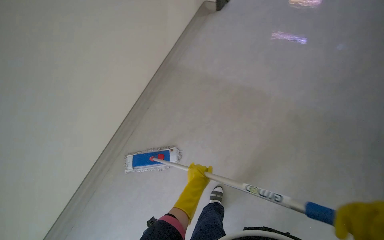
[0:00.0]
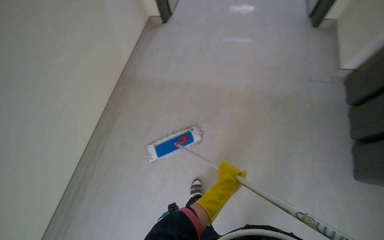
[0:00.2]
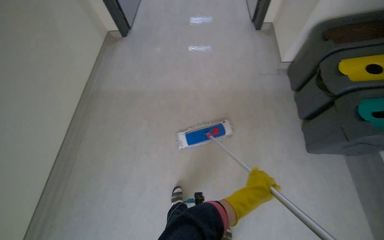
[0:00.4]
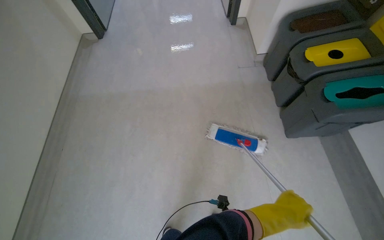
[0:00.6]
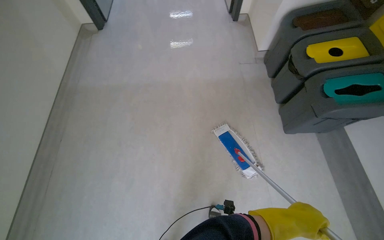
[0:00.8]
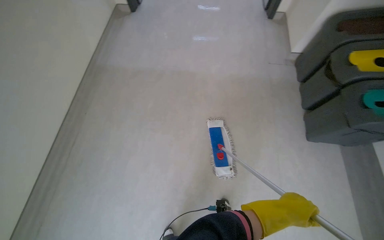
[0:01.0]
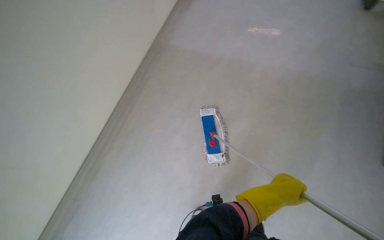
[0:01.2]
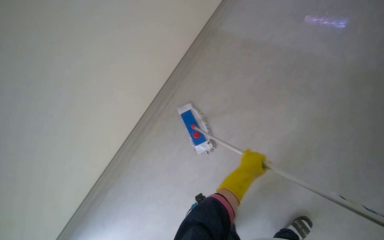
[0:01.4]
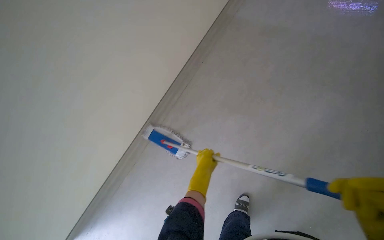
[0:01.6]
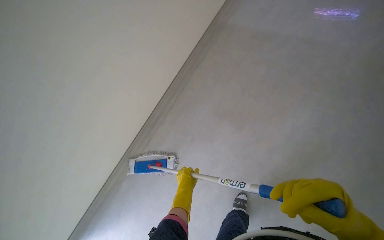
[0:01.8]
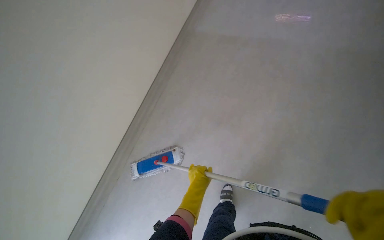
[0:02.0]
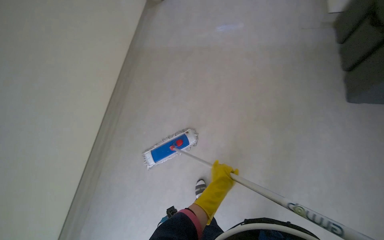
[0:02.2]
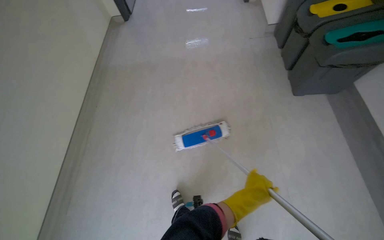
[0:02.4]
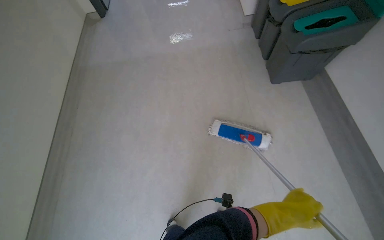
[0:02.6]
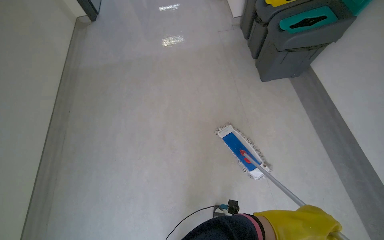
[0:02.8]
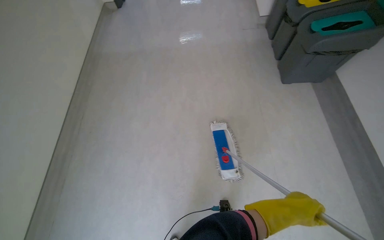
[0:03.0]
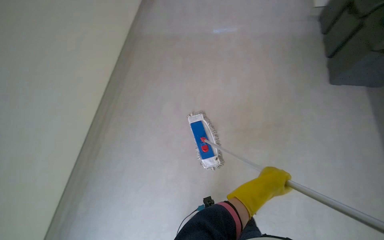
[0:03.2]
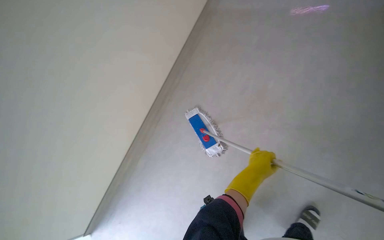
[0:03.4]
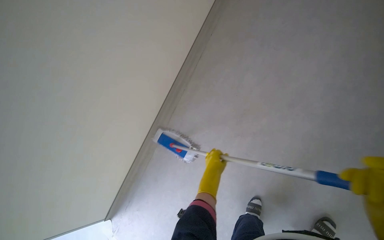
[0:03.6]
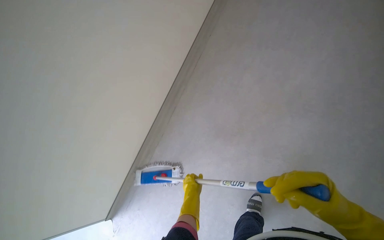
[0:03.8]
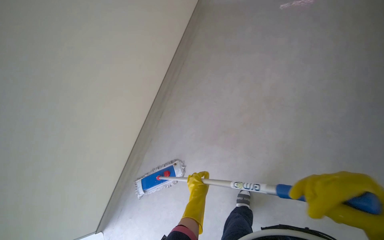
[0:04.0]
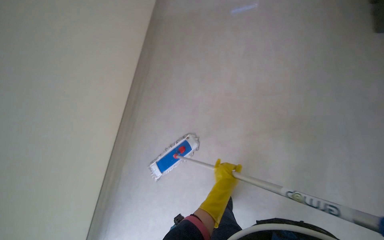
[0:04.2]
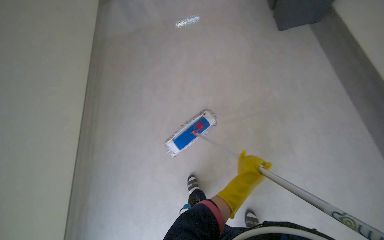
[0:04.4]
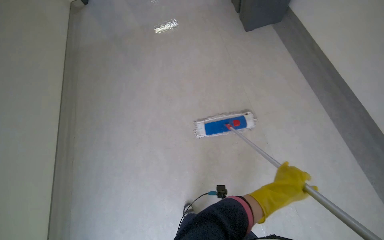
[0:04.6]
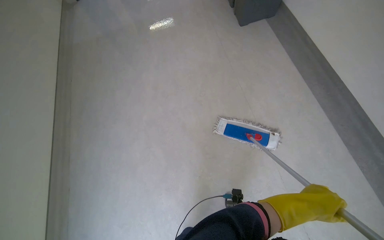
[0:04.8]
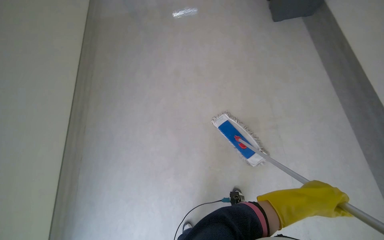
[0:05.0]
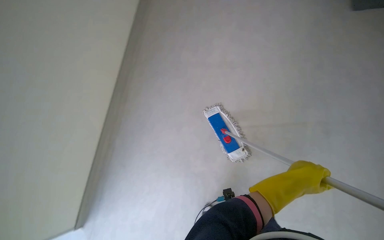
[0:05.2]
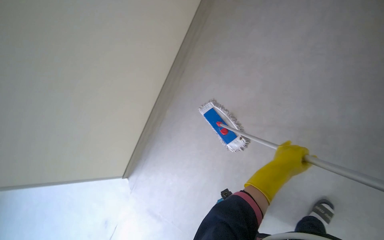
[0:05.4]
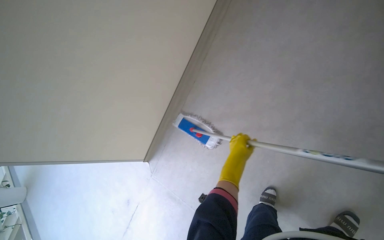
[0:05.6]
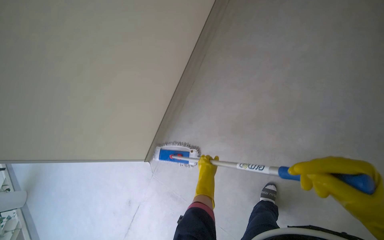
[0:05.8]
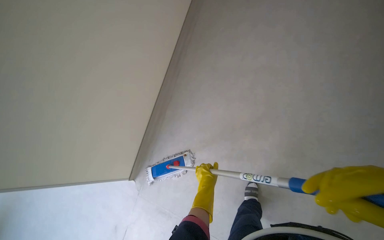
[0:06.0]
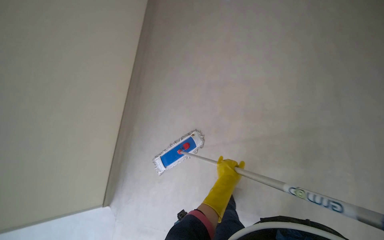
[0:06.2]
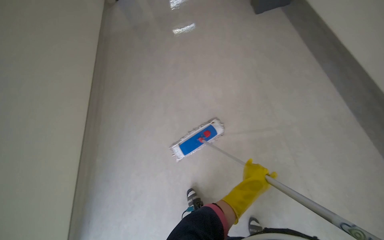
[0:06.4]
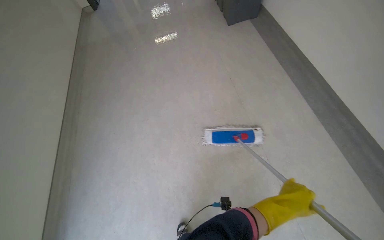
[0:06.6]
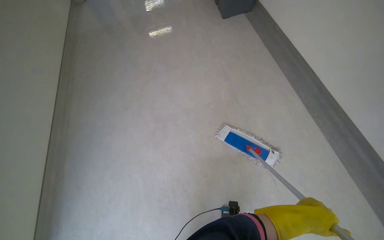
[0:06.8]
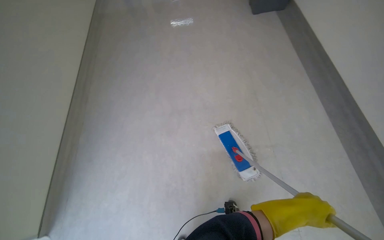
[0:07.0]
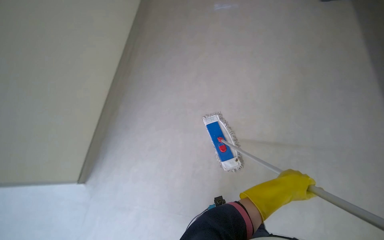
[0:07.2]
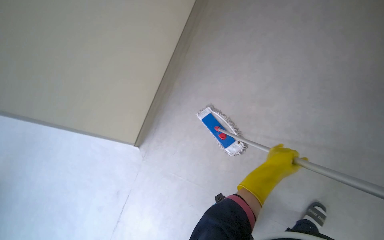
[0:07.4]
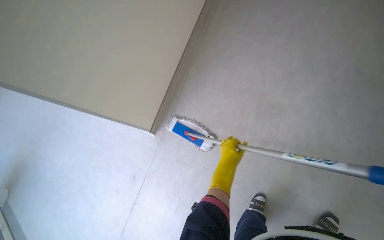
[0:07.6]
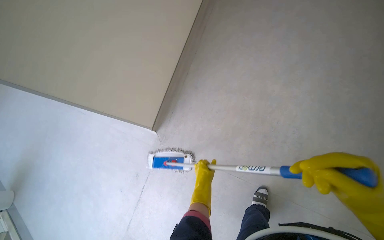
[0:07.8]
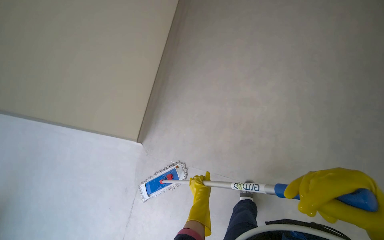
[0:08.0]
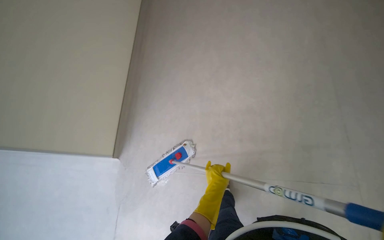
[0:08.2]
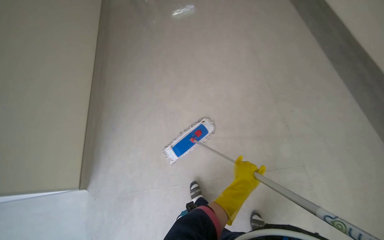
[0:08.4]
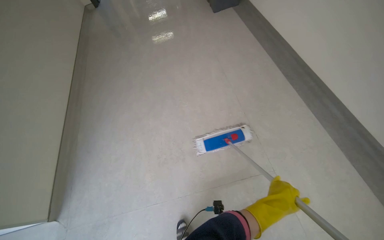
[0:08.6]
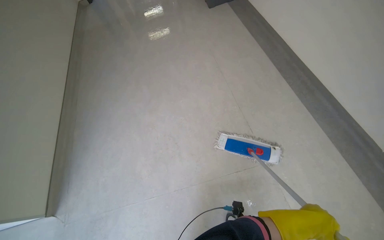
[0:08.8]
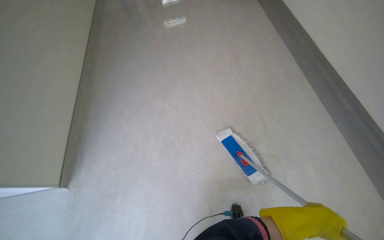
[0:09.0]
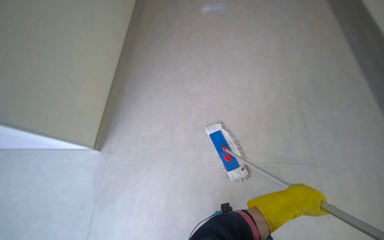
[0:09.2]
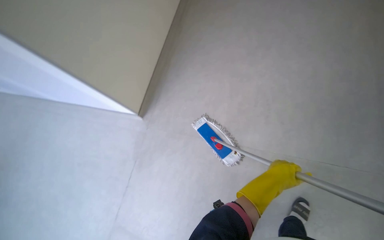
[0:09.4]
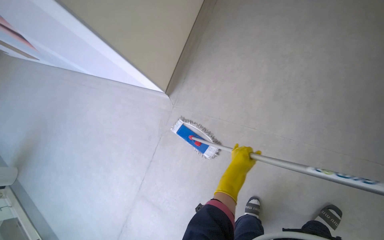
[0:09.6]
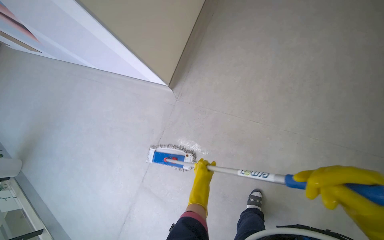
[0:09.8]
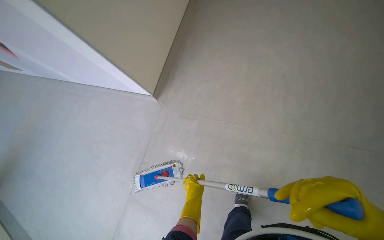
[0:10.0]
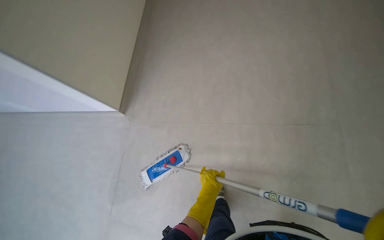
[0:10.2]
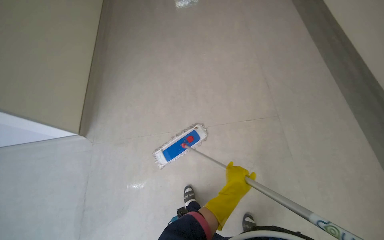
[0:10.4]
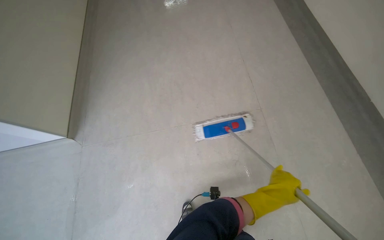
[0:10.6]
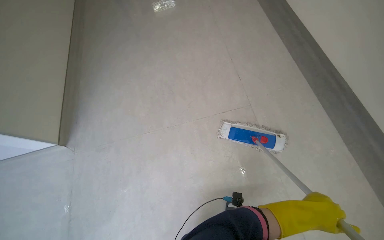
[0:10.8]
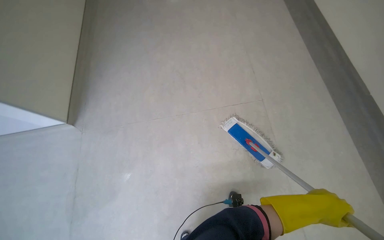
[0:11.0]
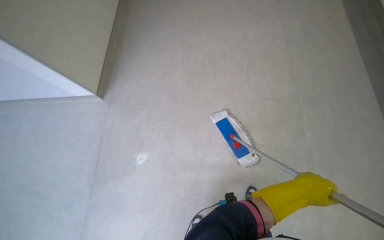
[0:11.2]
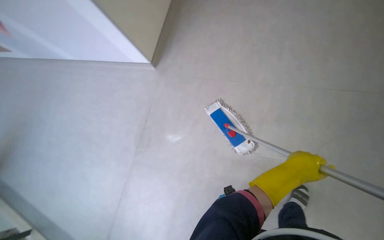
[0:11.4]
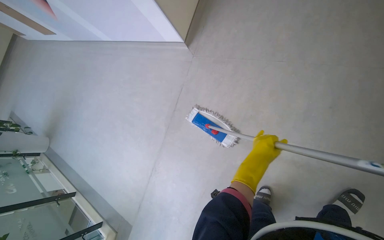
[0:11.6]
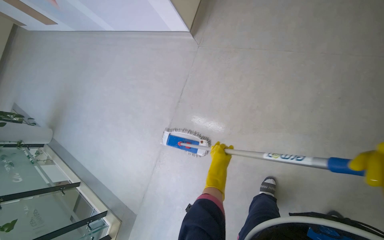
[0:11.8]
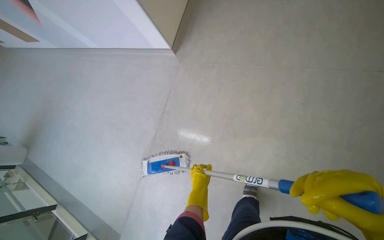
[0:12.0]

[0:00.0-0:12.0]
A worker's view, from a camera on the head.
Job: mopping floor.
The whole recording: Mopping hallway floor. The worker mops the hallway floor using a flat mop and a bucket.
0:01.6 to 0:03.0: The left hand shifts about 10 cm nearer to the camera.
0:03.0 to 0:04.4: The view tips downward by some 20 degrees. Everything in view rotates approximately 40 degrees counterclockwise.
0:06.0 to 0:07.6: The head rotates approximately 25 degrees to the left. The view tilts about 25 degrees downward. The left hand travels to the right and back again, approximately 15 cm each way.

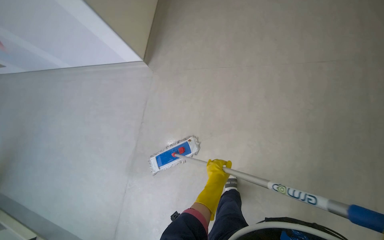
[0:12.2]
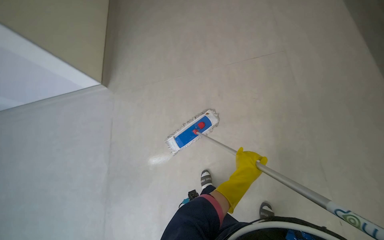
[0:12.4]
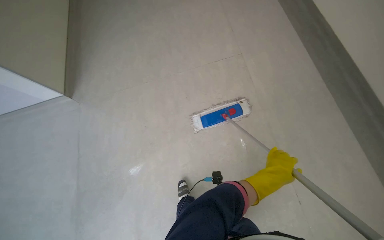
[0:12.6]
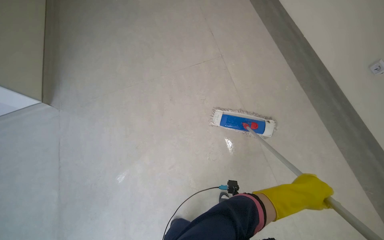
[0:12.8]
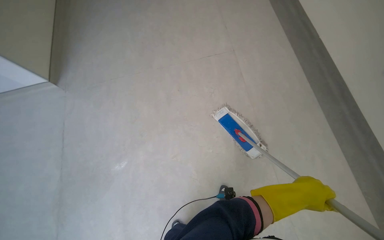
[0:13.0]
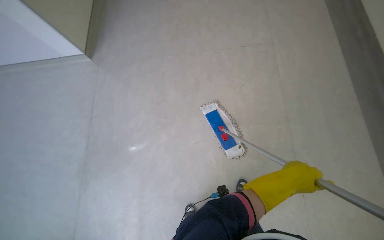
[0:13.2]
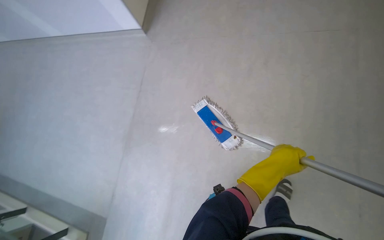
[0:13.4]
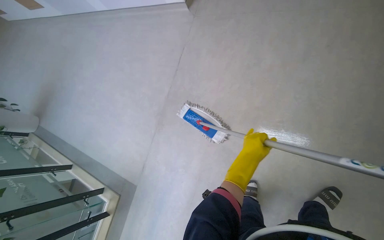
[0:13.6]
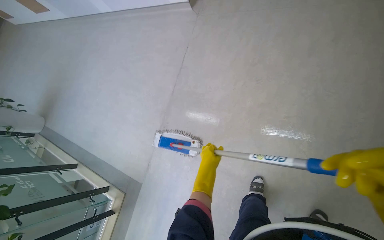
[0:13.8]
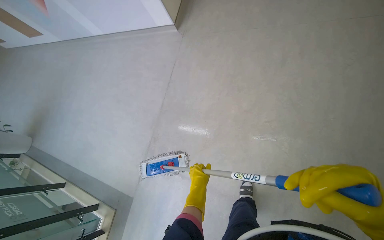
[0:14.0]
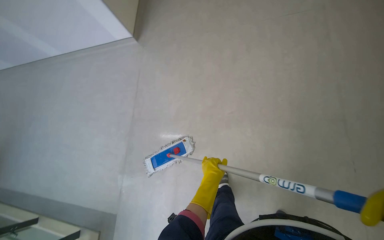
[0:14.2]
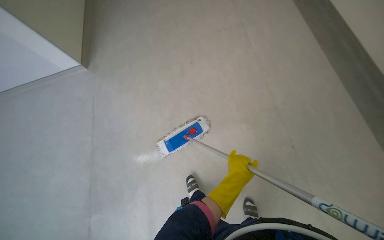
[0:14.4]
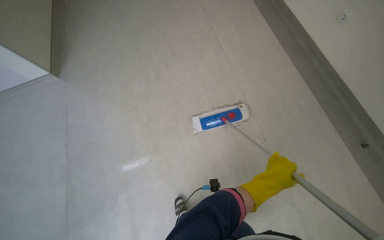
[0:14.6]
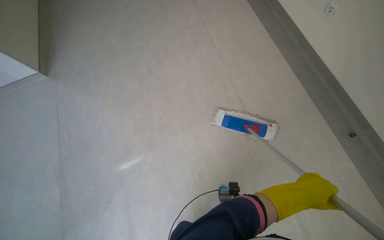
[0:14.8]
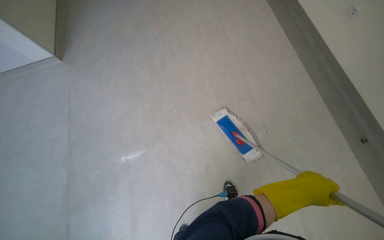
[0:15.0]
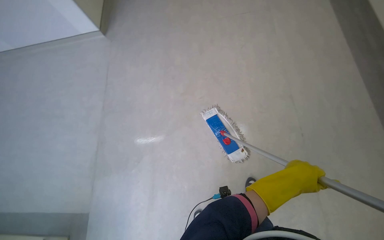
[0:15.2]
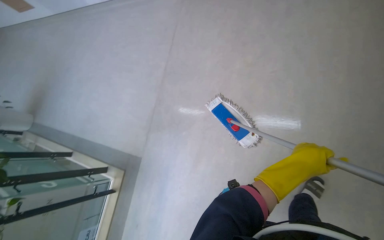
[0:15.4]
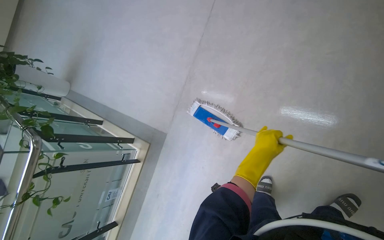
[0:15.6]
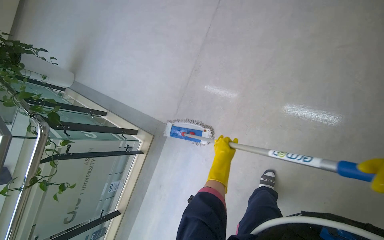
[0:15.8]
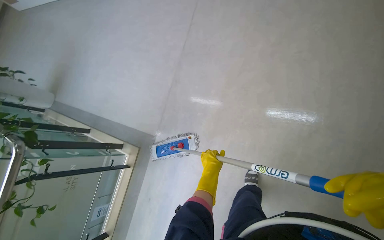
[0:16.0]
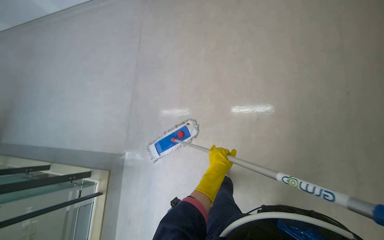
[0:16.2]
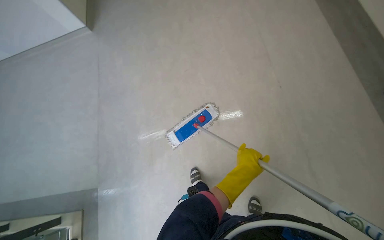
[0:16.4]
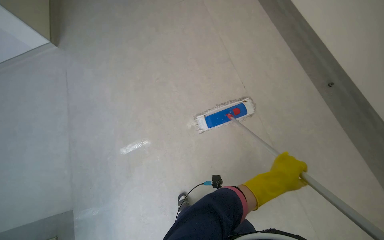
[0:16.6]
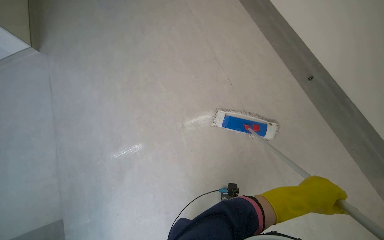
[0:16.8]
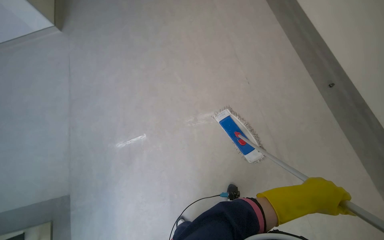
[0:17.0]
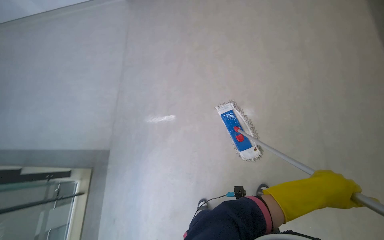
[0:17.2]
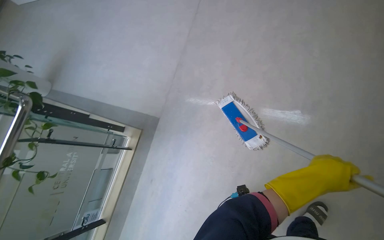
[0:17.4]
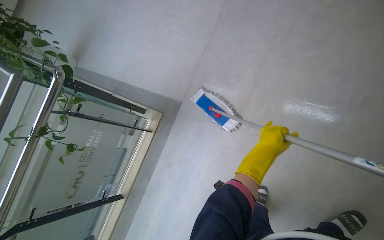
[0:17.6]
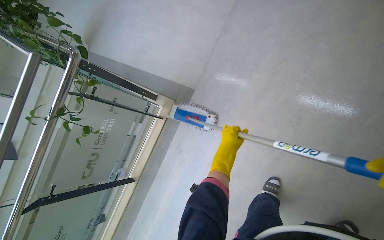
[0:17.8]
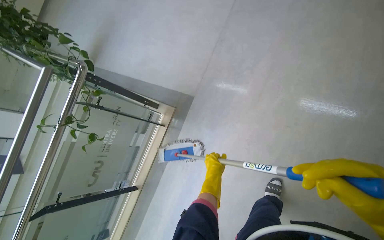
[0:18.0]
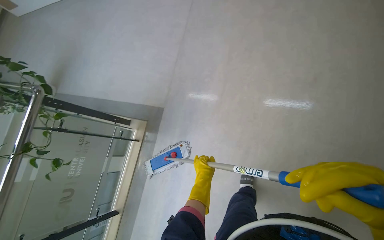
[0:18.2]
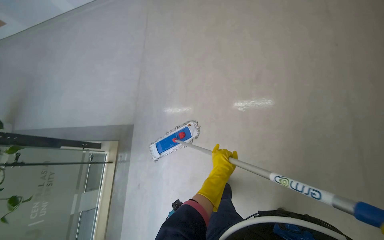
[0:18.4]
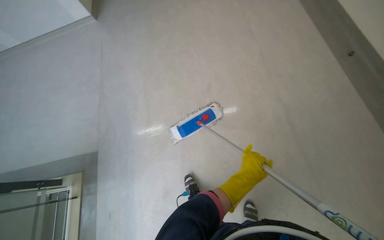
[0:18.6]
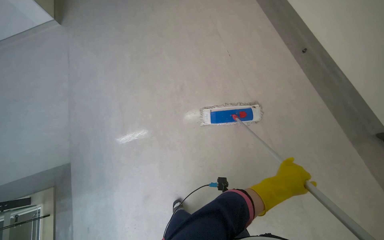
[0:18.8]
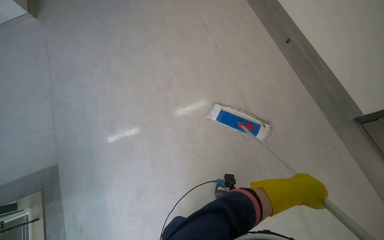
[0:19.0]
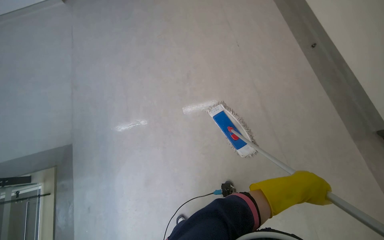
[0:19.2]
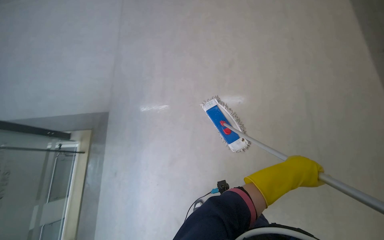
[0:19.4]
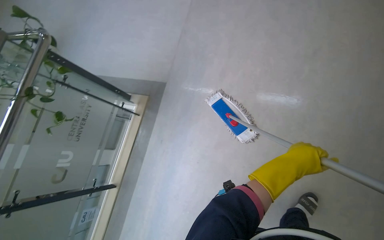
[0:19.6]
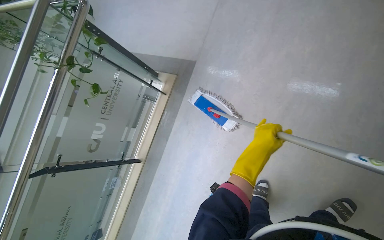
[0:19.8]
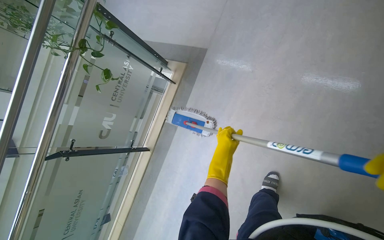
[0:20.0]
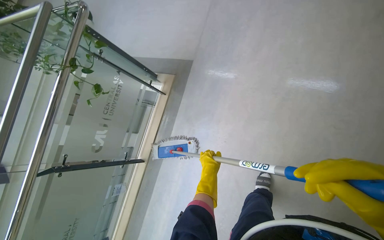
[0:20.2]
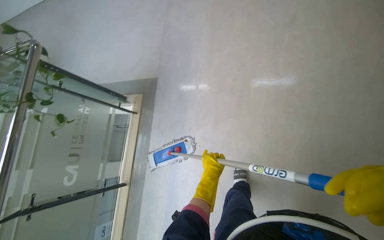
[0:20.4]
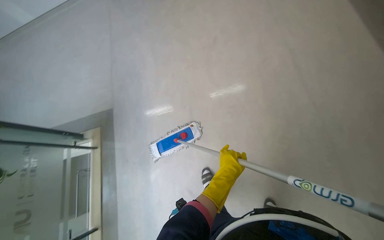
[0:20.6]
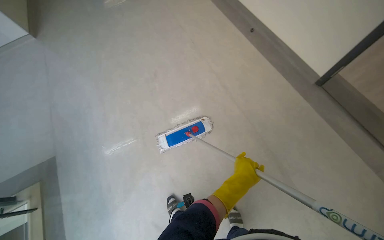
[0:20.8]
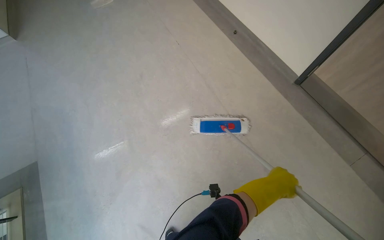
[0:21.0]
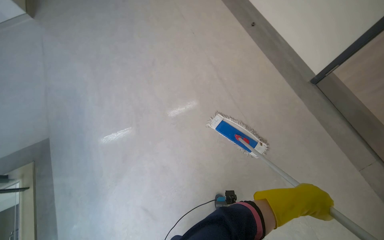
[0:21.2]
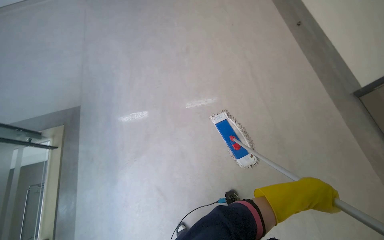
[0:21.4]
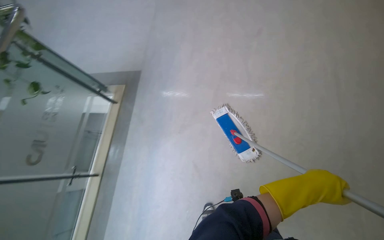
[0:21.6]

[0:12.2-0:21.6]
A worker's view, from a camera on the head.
Job: mopping floor.
The whole recording: Mopping hallway floor. The worker mops the hallway floor using a flat mop and a bucket.
0:12.2 to 0:13.8: The camera travels to the left, about 50 cm. The head rotates roughly 35 degrees to the left. The wearer looks some 20 degrees further downward.
0:15.4 to 0:17.0: The wearer moves about 50 cm.
